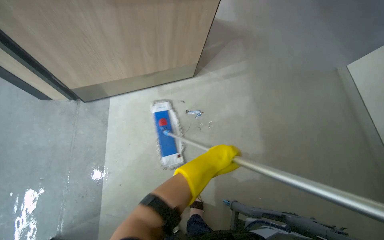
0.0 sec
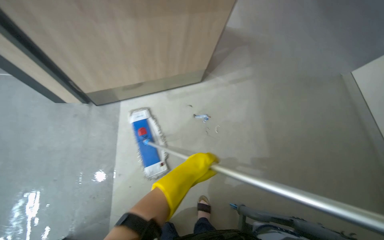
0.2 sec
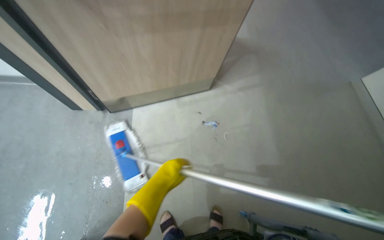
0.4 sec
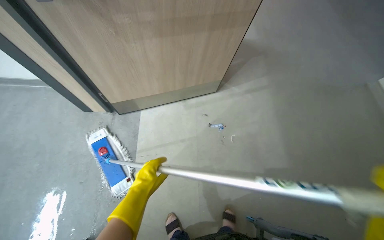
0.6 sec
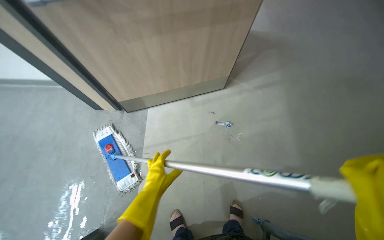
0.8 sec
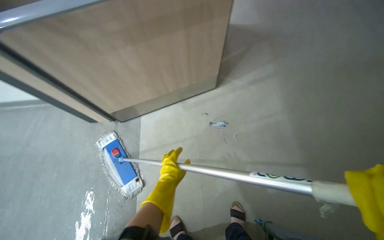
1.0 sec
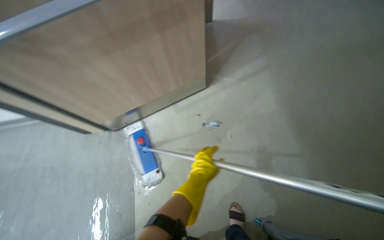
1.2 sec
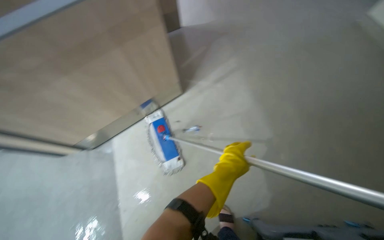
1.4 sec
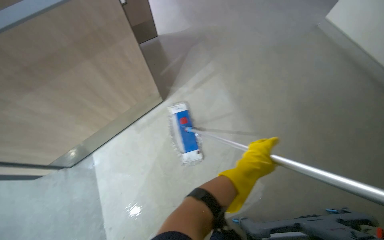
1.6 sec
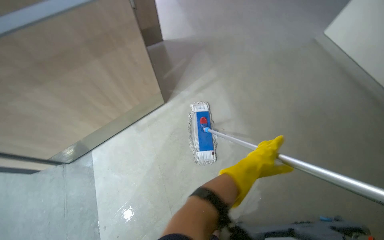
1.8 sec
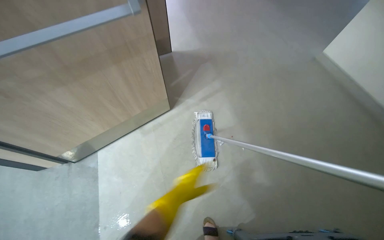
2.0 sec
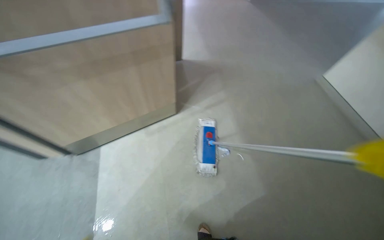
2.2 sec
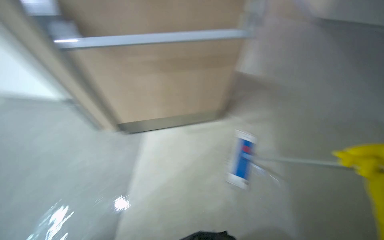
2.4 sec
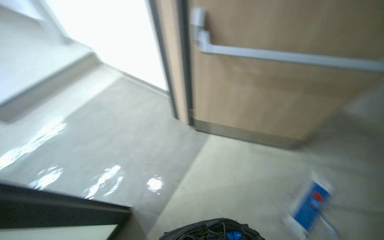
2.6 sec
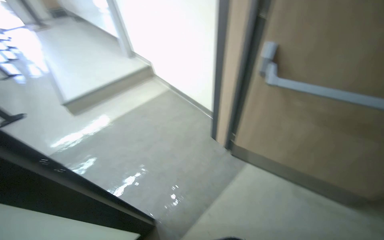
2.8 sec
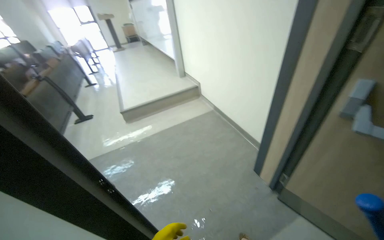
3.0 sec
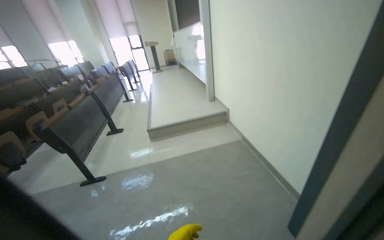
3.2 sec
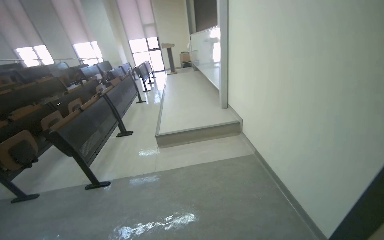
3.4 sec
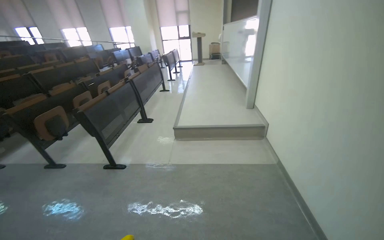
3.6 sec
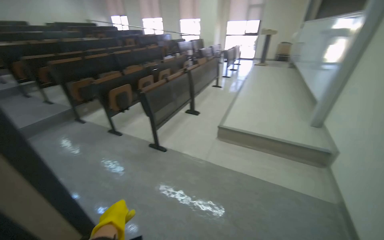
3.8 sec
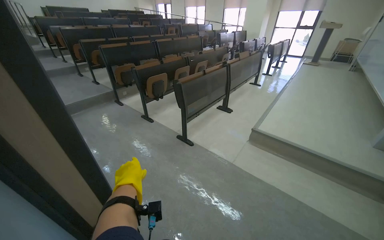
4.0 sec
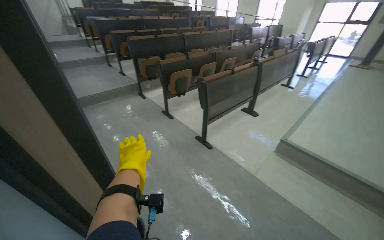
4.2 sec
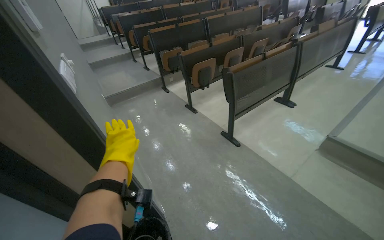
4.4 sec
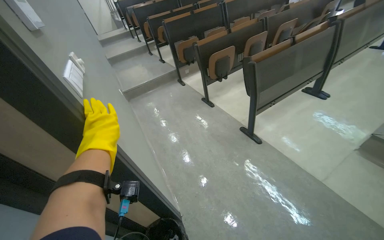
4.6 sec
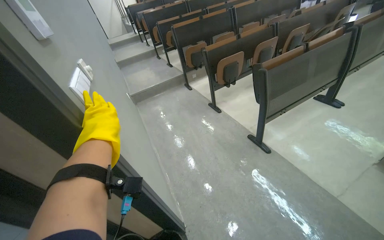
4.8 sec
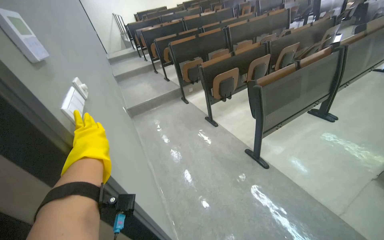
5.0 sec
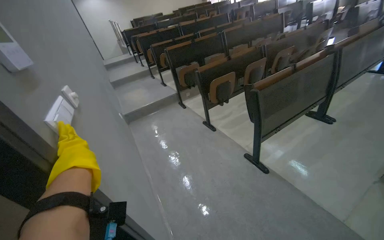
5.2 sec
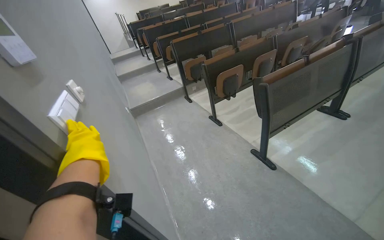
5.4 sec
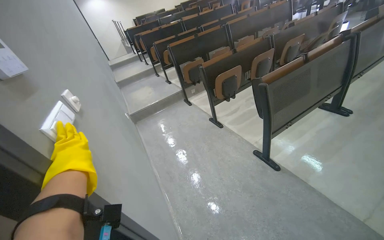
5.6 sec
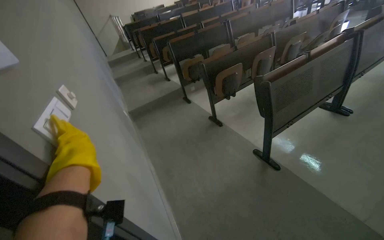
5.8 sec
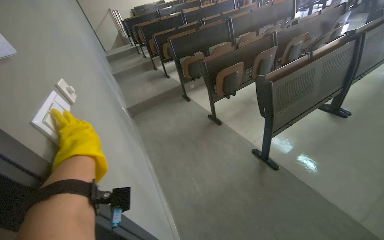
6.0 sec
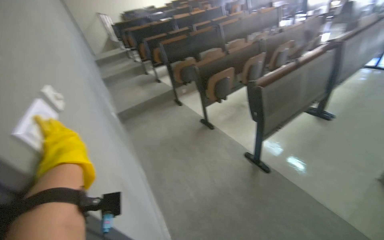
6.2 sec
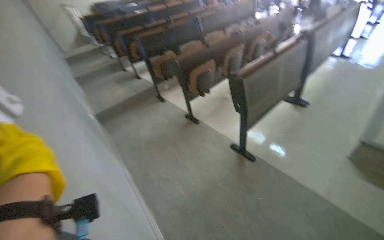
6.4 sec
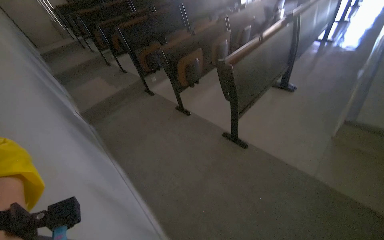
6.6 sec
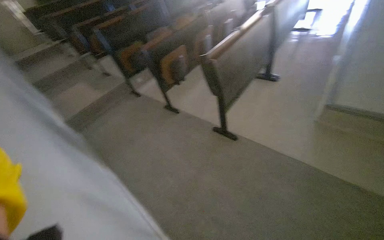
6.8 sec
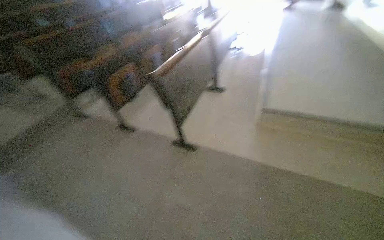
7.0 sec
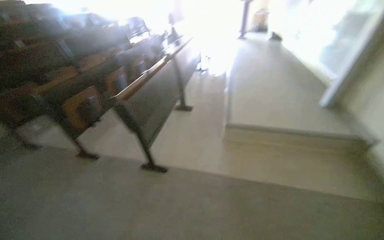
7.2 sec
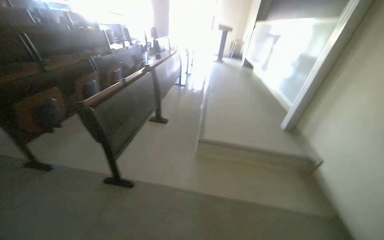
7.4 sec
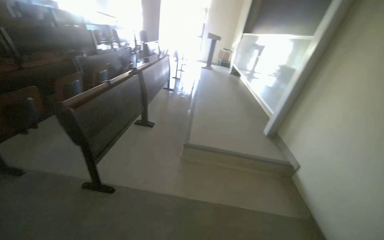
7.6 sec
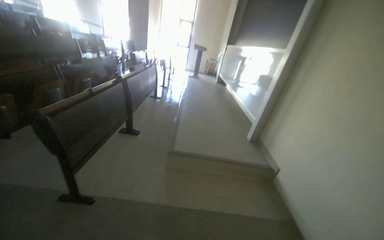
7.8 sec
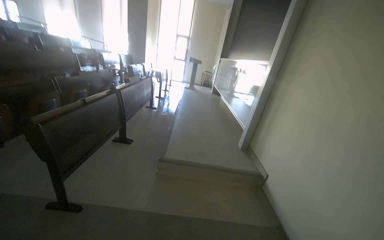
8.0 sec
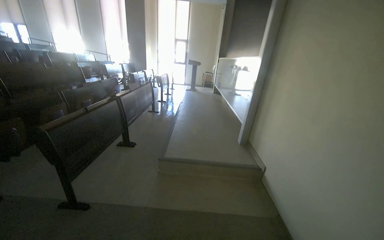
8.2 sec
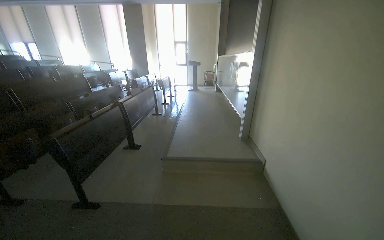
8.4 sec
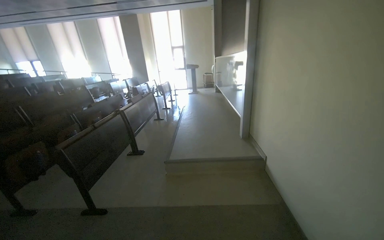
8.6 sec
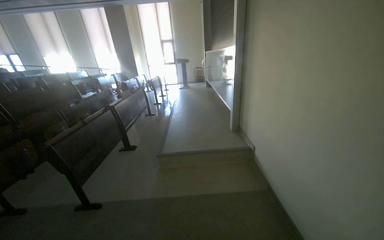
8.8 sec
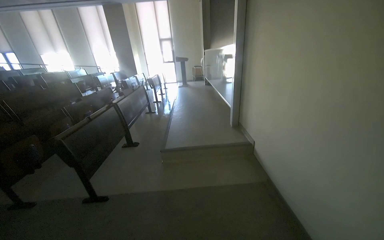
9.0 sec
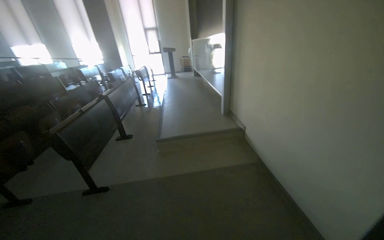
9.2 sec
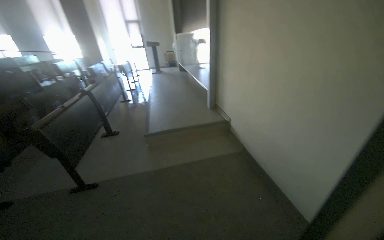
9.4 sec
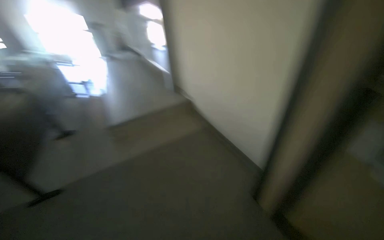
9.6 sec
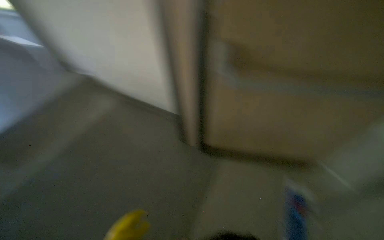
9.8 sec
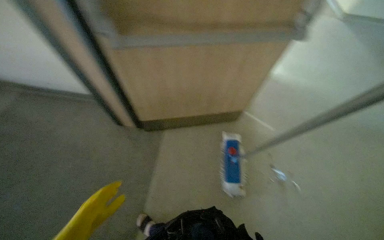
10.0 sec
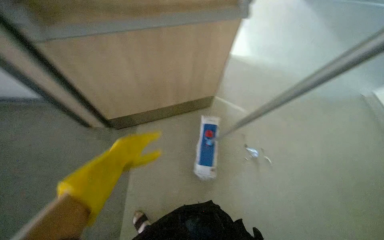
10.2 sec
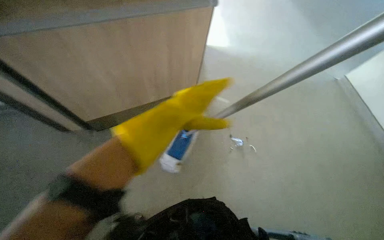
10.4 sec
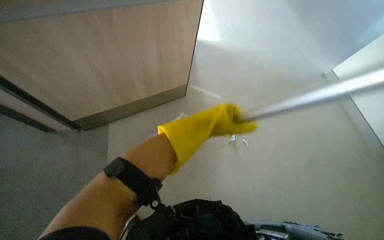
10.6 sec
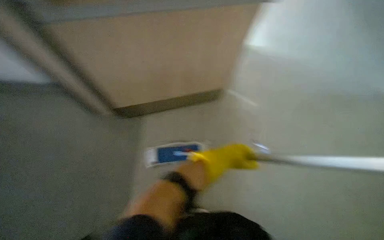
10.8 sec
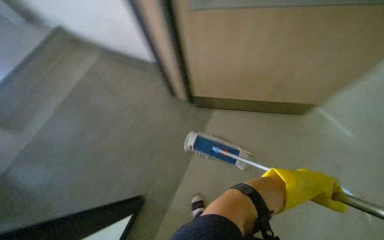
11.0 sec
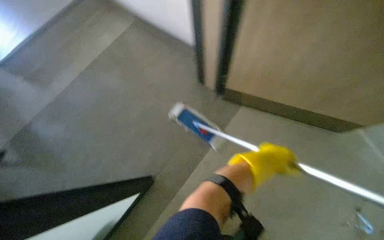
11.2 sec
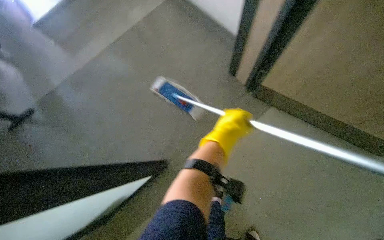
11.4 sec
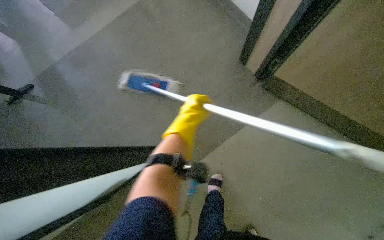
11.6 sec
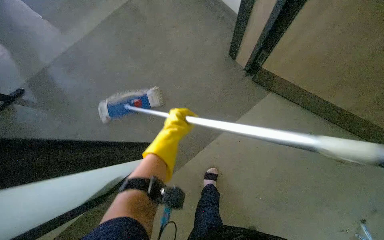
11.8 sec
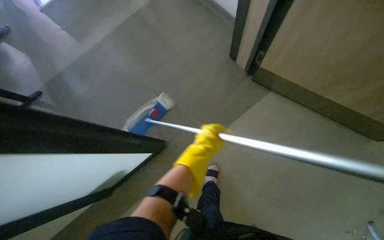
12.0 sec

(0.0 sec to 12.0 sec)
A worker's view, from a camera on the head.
Job: mopping floor.
The whole recording: Mopping grey floor. The worker mops the grey floor with a flat mop.
0.0 sec - 1.6 sec: The right hand is displaced to the right and farther from the camera by about 30 cm.
1.6 sec - 3.0 sec: The camera is carried roughly 70 cm. The wearer's head swings about 85 degrees to the left. The camera pitches upward, by about 30 degrees.
3.0 sec - 4.4 sec: The wearer moves some 70 cm. The wearer's head swings about 80 degrees to the left.
4.4 sec - 6.0 sec: The left hand travels to the left by approximately 20 cm.
6.0 sec - 7.6 sec: The head turns to the right by some 55 degrees. The wearer looks about 15 degrees further upward.
7.6 sec - 9.0 sec: The camera travels some 70 cm.

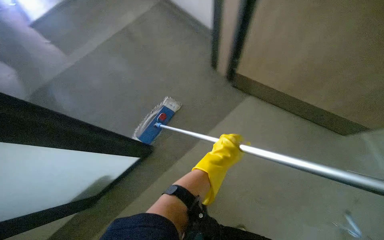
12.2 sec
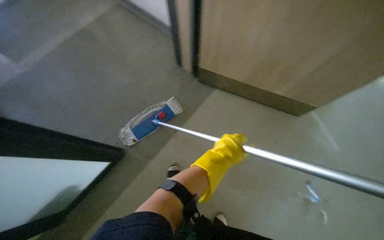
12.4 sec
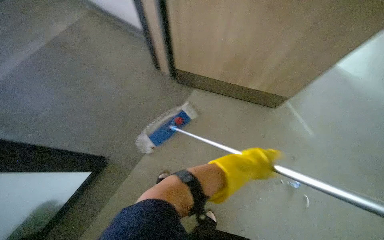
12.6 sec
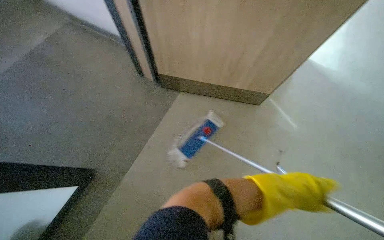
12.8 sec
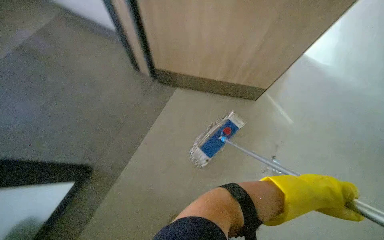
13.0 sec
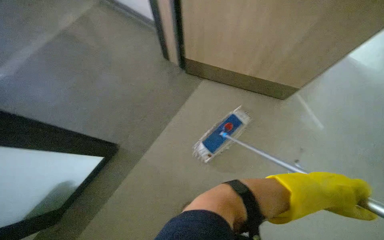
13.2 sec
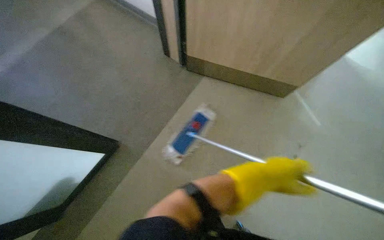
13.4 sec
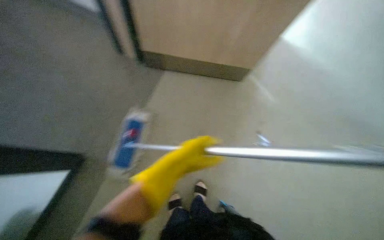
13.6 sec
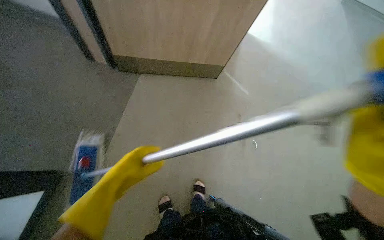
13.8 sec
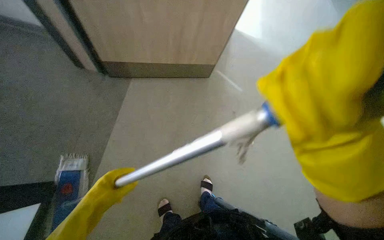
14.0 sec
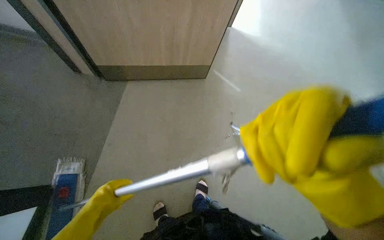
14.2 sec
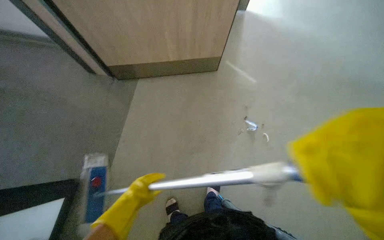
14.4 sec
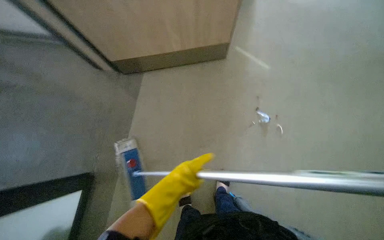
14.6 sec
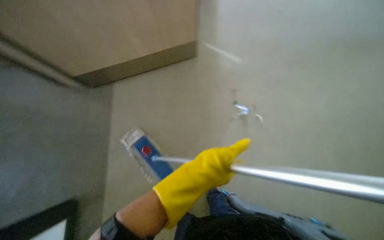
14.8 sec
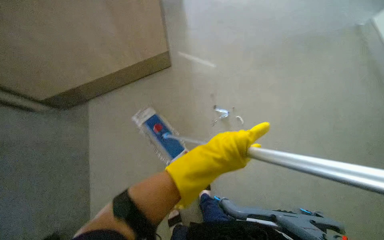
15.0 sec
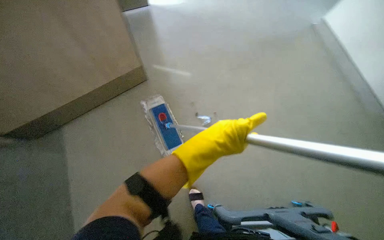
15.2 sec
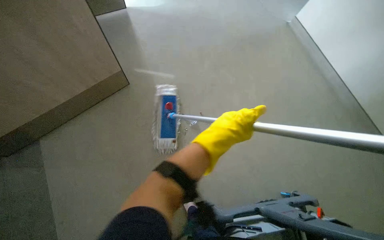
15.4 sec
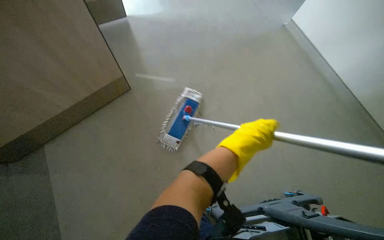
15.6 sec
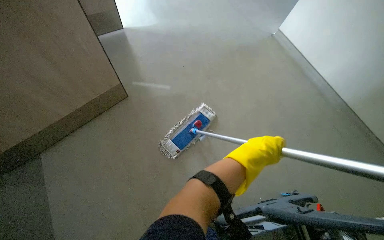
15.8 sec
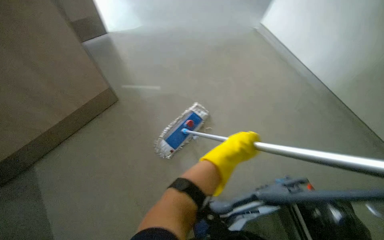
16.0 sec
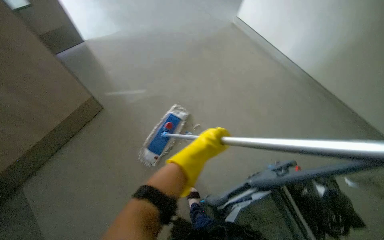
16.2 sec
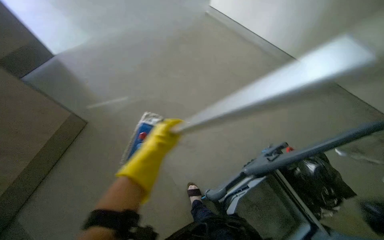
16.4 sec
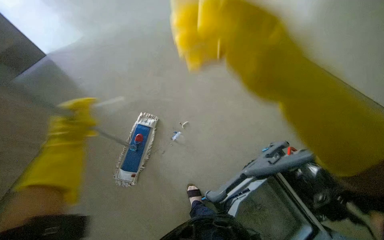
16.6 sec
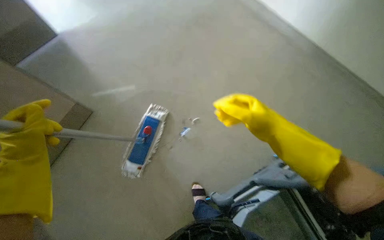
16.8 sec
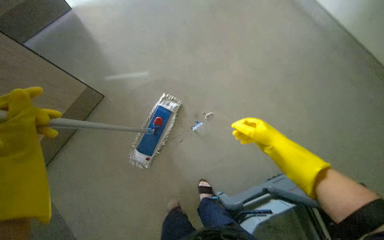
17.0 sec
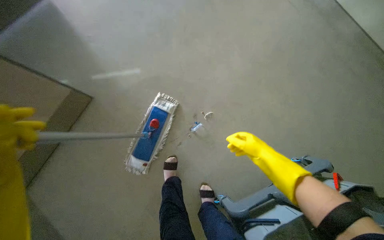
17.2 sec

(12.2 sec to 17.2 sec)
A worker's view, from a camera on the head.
Job: mopping floor.
The whole recording: Mopping grey floor. The worker mops the grey floor with a flat mop.
15.6 sec - 17.2 sec: The camera pitches downward, by about 15 degrees.

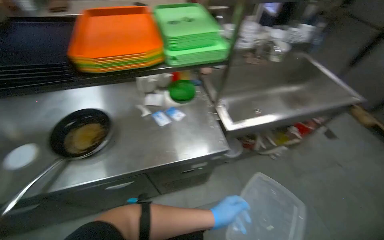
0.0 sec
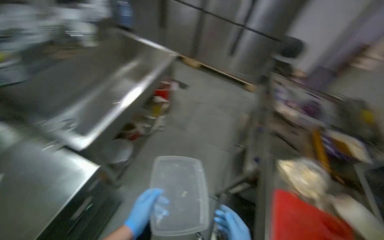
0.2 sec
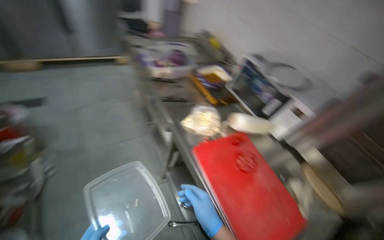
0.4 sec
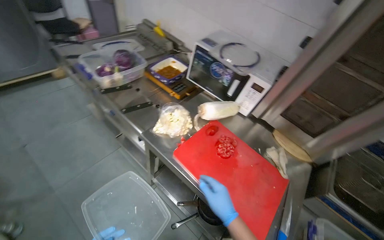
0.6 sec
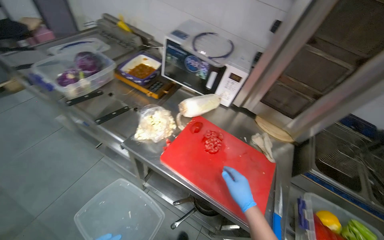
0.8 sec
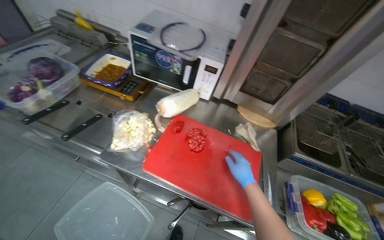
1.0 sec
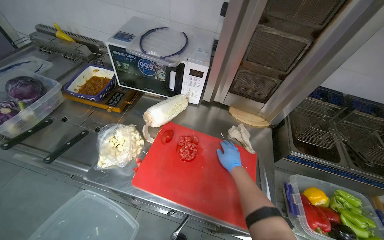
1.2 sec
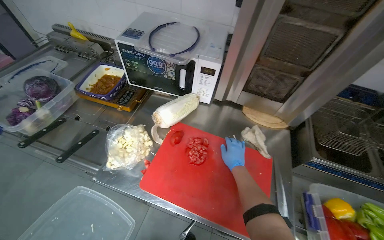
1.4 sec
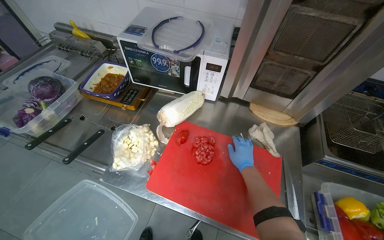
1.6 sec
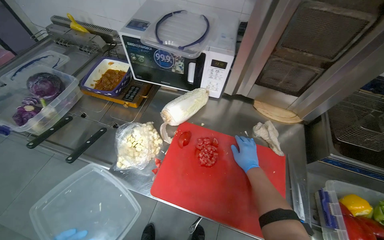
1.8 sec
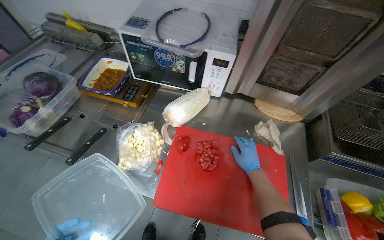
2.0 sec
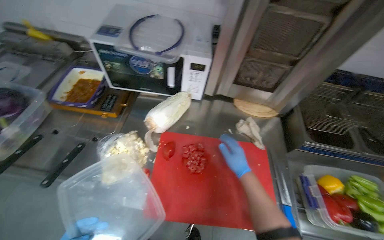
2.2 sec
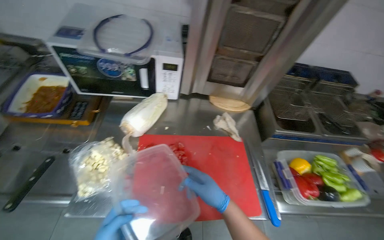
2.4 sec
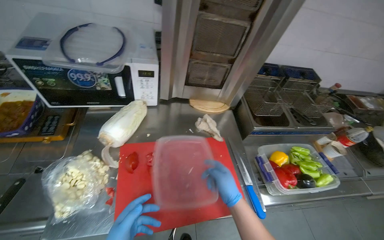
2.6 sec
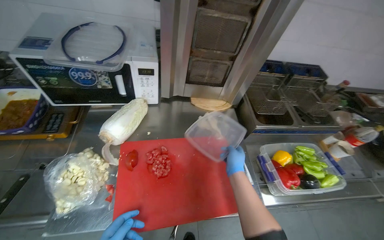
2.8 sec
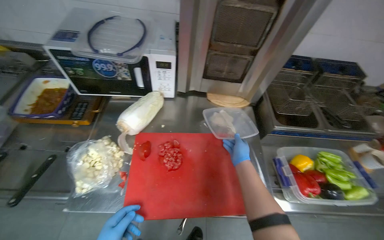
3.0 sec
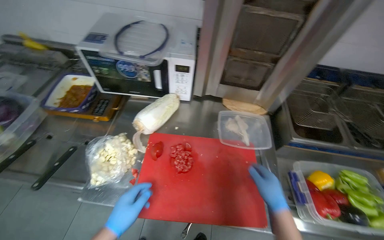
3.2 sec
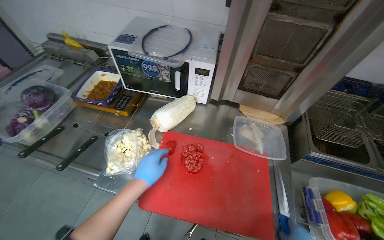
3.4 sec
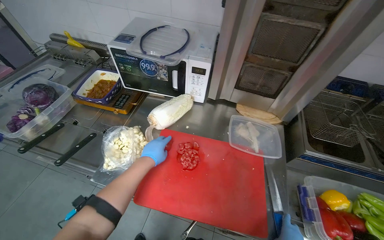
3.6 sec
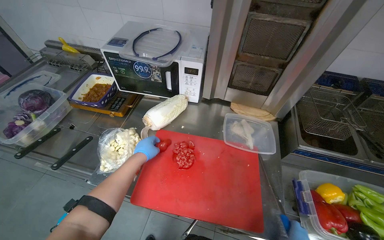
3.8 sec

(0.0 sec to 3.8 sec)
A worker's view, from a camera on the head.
Job: preparing food.
The whole recording: Chopping tomatoes on cutting board. The worker chops tomatoes into small pieces on a red cutting board.
0.0 sec - 1.2 sec: The wearer moves approximately 60 cm. The head rotates some 140 degrees to the right. The camera pitches downward, by about 30 degrees.
1.2 sec - 2.6 sec: The head turns to the right by approximately 20 degrees.
2.6 sec - 3.8 sec: The head turns to the left by roughly 25 degrees.
